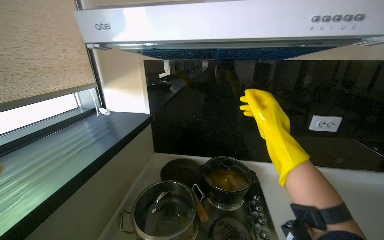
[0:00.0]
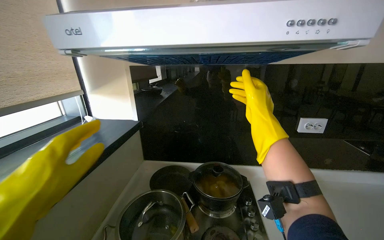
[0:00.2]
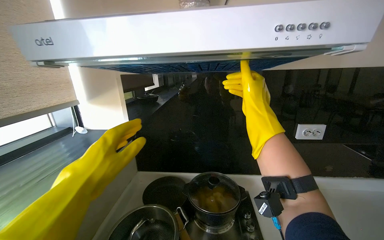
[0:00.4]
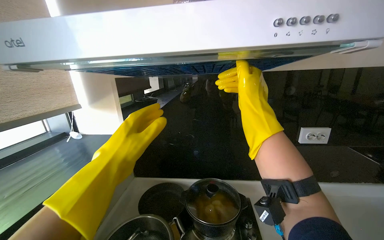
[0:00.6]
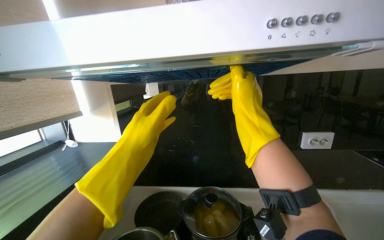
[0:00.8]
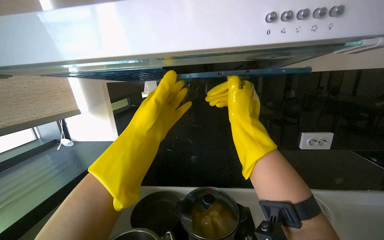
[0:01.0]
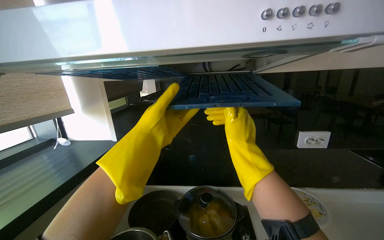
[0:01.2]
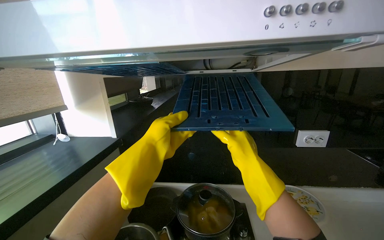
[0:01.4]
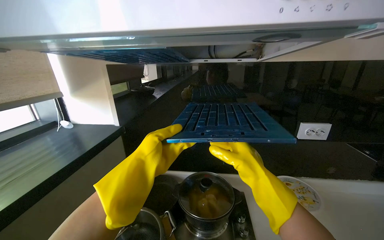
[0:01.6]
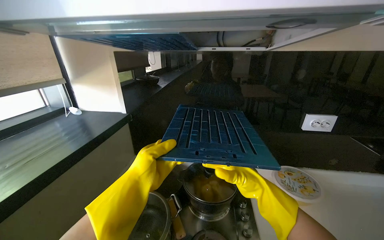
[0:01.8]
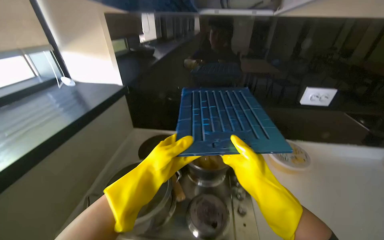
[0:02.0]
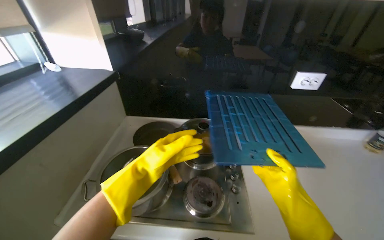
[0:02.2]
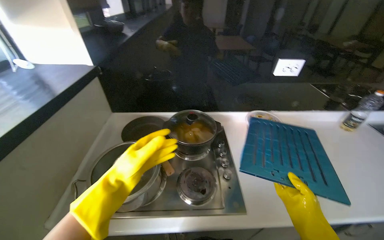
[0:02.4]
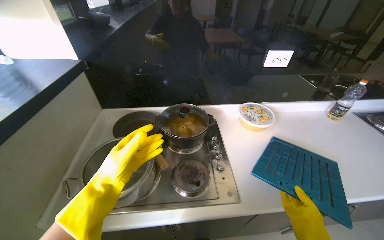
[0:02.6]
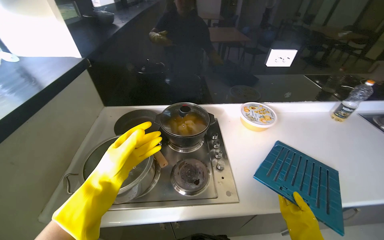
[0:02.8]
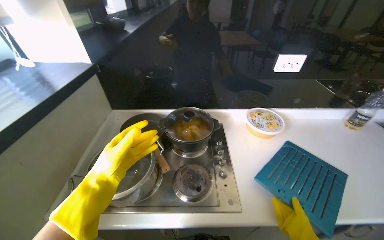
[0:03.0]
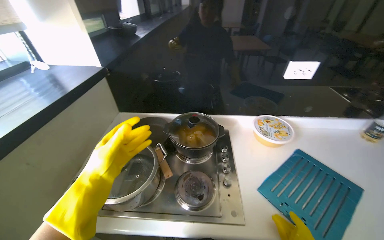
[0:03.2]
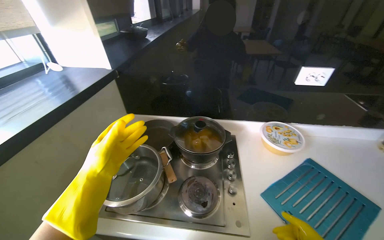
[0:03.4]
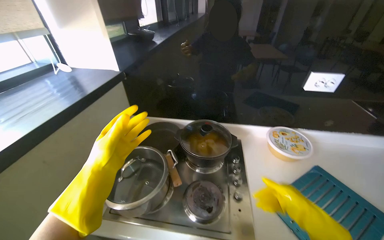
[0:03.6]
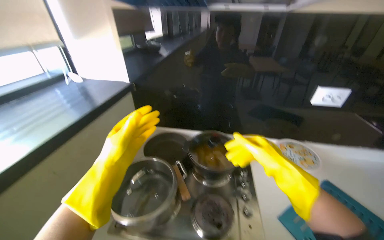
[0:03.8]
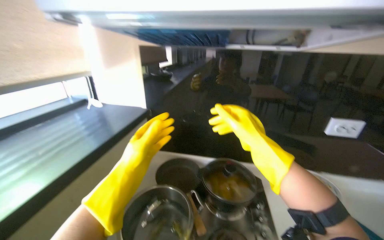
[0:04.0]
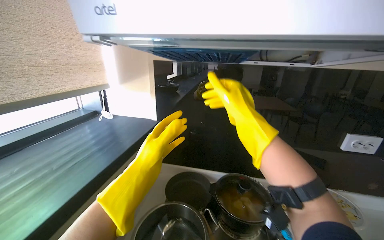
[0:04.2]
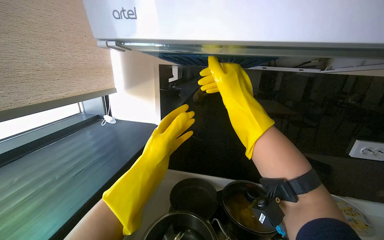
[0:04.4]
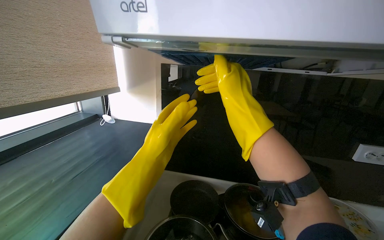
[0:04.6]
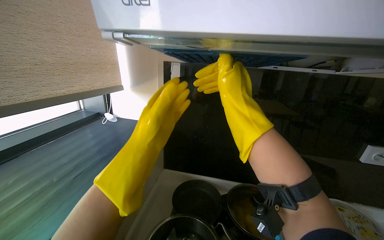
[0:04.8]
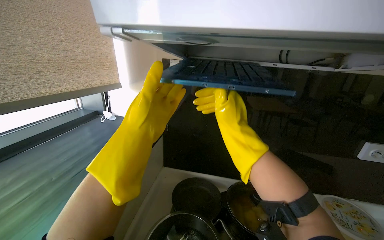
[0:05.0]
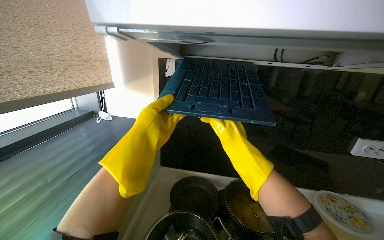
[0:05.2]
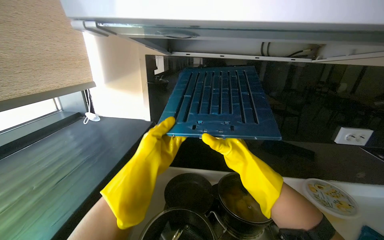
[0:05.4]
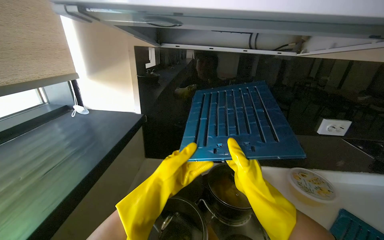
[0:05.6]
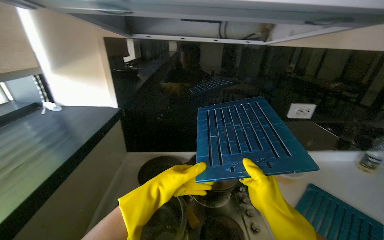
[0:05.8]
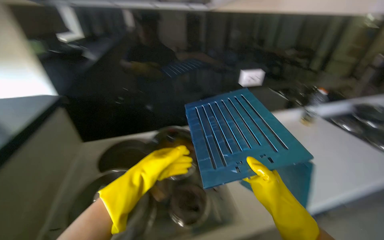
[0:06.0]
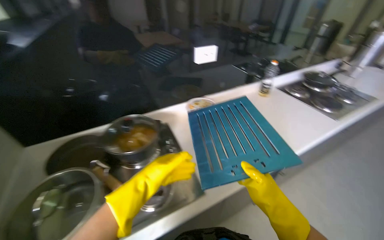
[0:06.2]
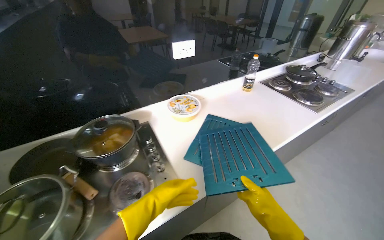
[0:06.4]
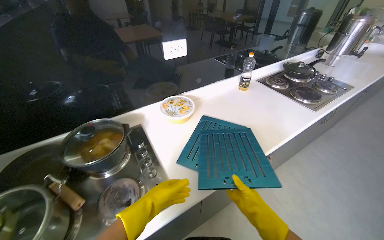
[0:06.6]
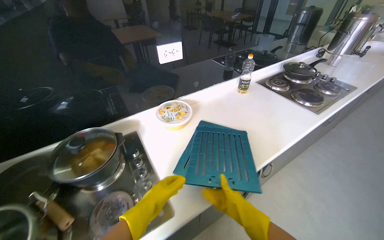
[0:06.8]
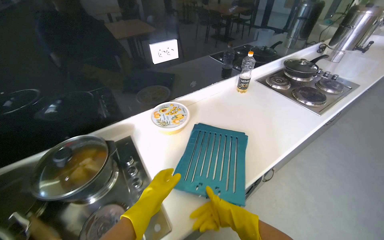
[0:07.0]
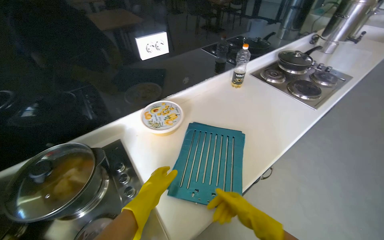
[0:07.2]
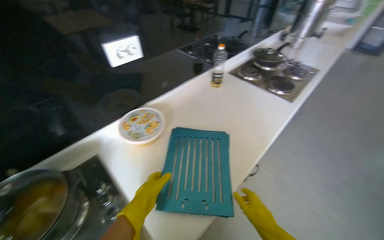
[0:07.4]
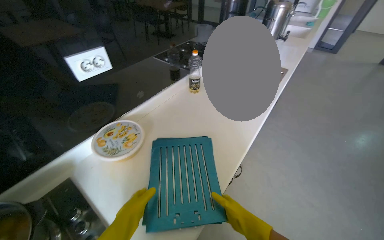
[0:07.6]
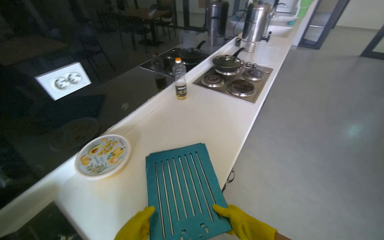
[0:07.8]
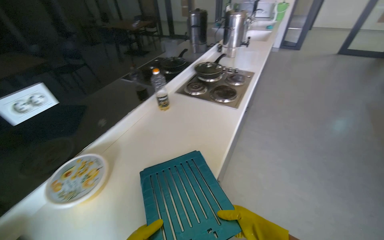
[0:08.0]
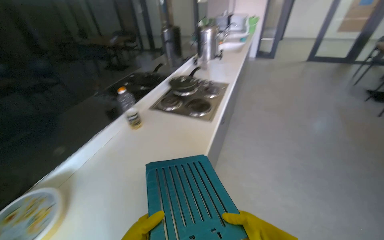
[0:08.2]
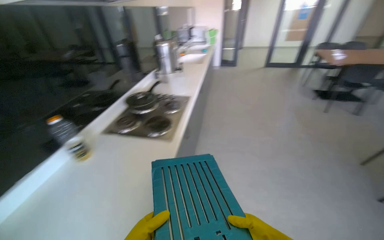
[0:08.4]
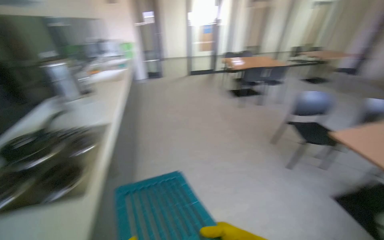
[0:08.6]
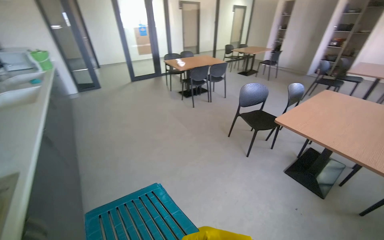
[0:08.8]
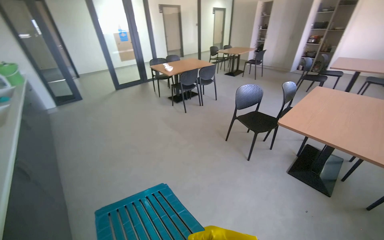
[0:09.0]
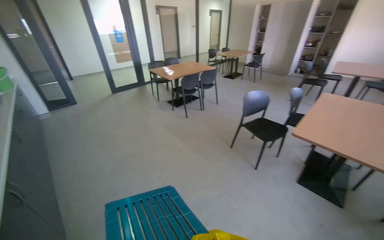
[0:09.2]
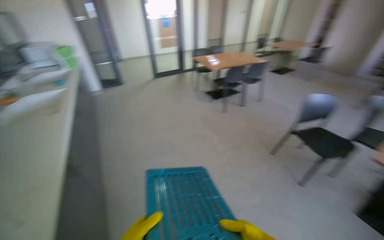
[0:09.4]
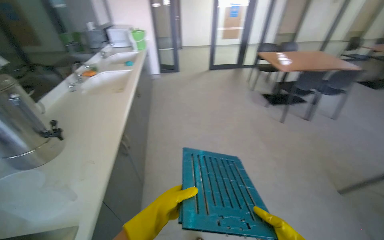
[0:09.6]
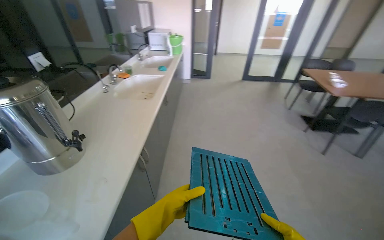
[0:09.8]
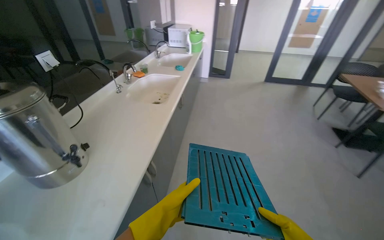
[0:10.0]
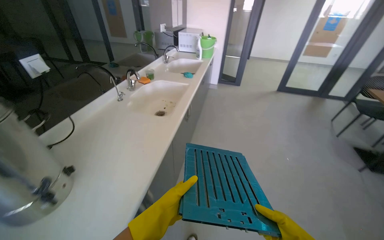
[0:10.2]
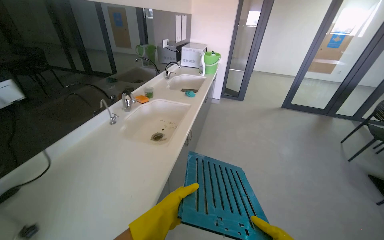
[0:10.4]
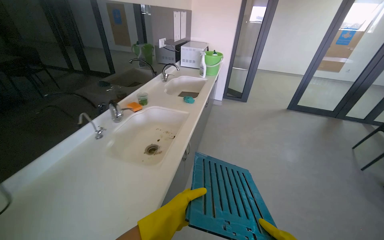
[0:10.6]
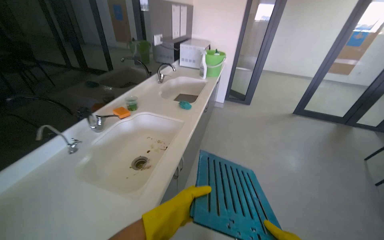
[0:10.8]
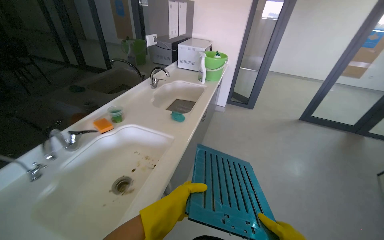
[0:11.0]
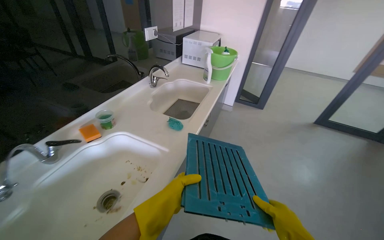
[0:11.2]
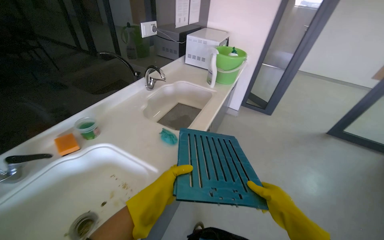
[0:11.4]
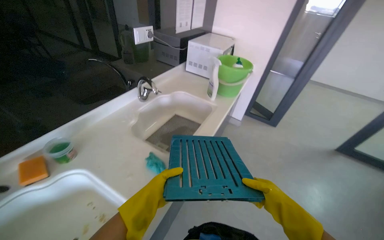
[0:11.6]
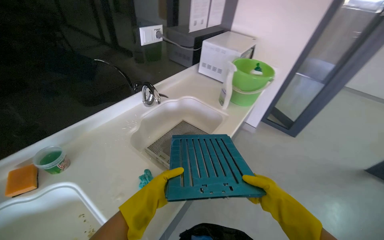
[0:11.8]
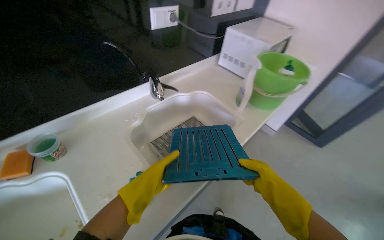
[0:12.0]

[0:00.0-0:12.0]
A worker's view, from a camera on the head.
Job: cleaning kitchen.
The whole recording: Cleaning range hood filters. The worker places range hood filters in the sink, removes additional filters from the hood, and sprays them with cleaning solution.
1.6 to 3.0 s: The wearer looks some 20 degrees further downward.
3.0 to 4.4 s: The wearer looks approximately 20 degrees further upward. The left hand shifts roughly 25 cm up the picture.
4.4 to 6.0 s: The head turns to the right by approximately 25 degrees. The view tilts roughly 15 degrees downward.
6.0 to 7.6 s: The head travels roughly 40 cm. The wearer looks about 40 degrees further to the right. The view tilts roughly 10 degrees downward.
7.6 to 9.0 s: The camera travels some 90 cm. The wearer's head swings approximately 80 degrees to the right. The view tilts roughly 15 degrees upward.
9.0 to 10.4 s: The camera travels some 1 m. The wearer looks some 60 degrees further to the left.
10.4 to 12.0 s: The wearer moves roughly 1.5 m. The head turns to the left by roughly 30 degrees. The view tilts approximately 10 degrees downward.

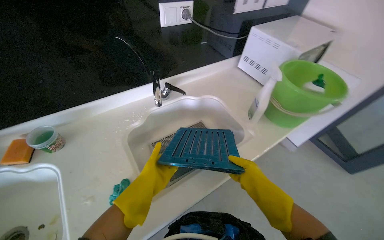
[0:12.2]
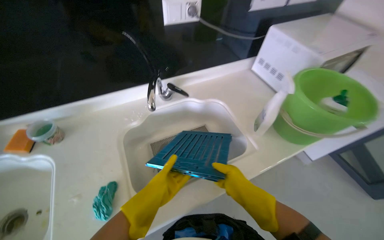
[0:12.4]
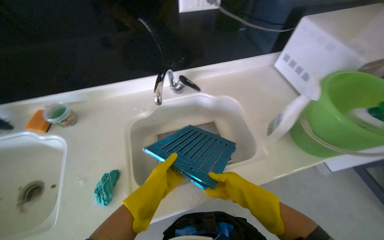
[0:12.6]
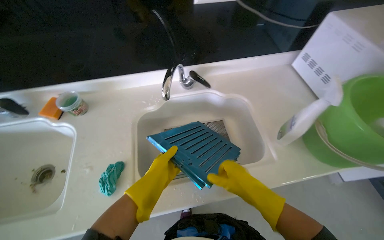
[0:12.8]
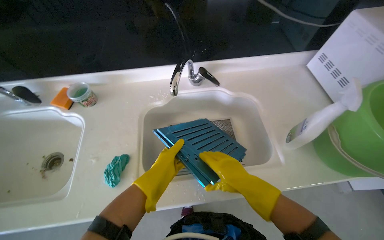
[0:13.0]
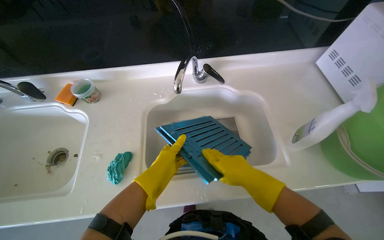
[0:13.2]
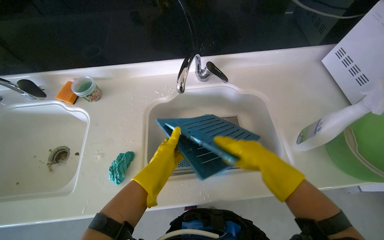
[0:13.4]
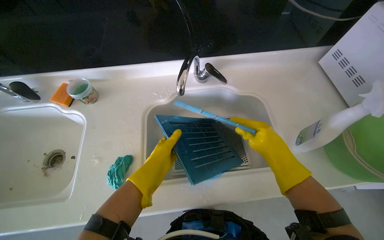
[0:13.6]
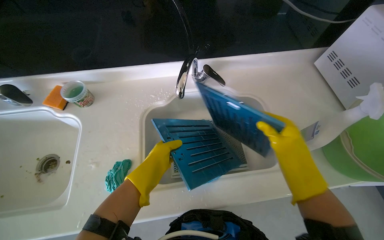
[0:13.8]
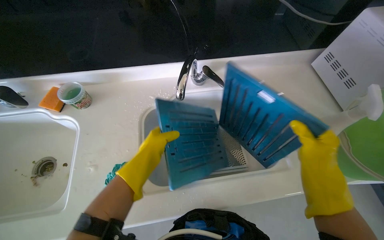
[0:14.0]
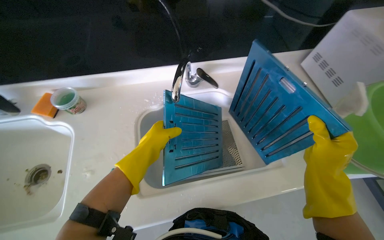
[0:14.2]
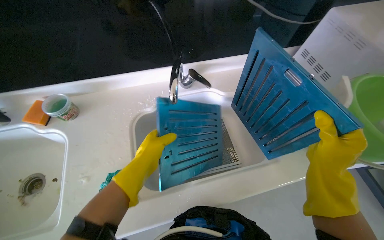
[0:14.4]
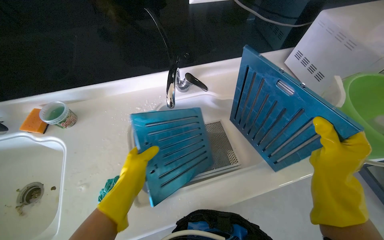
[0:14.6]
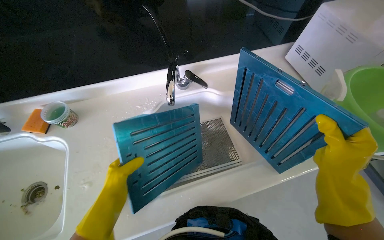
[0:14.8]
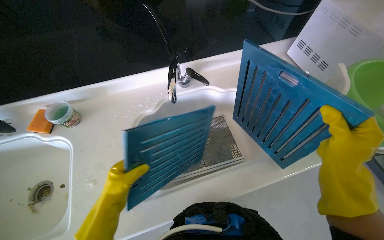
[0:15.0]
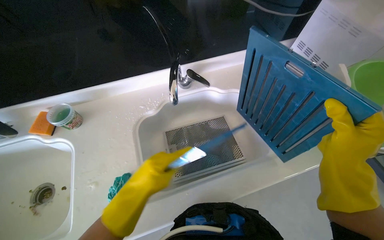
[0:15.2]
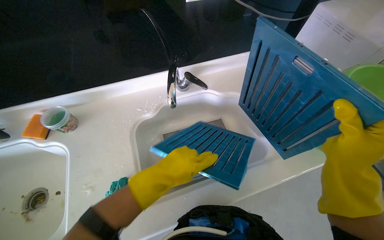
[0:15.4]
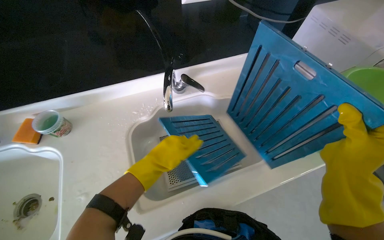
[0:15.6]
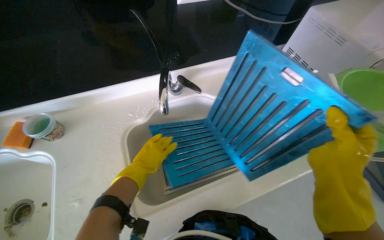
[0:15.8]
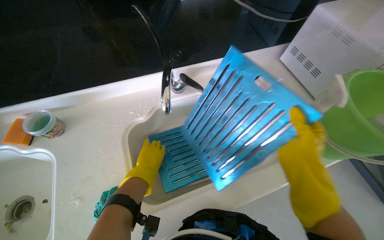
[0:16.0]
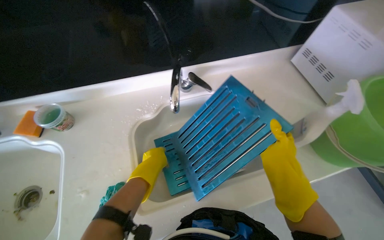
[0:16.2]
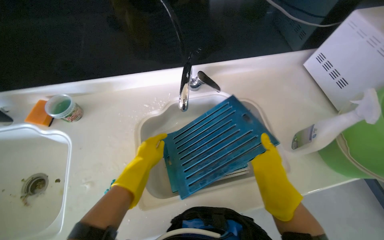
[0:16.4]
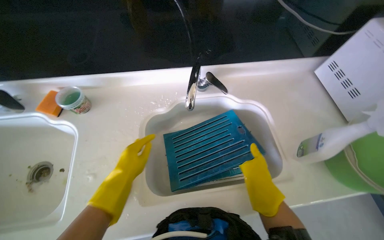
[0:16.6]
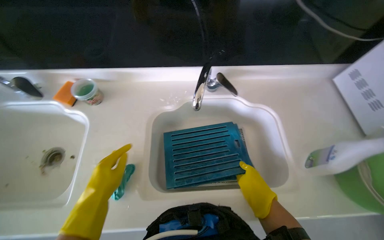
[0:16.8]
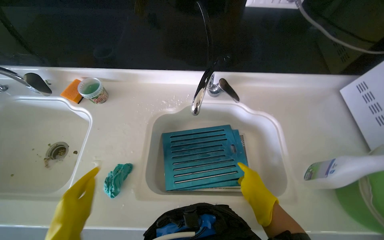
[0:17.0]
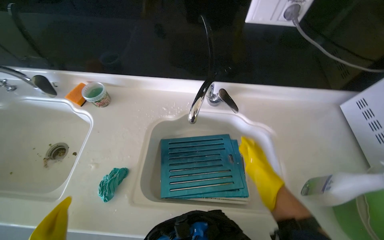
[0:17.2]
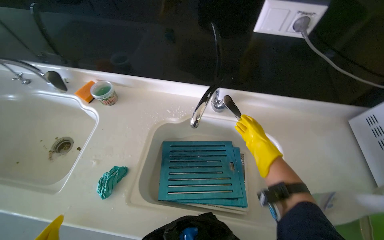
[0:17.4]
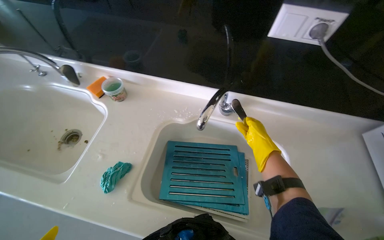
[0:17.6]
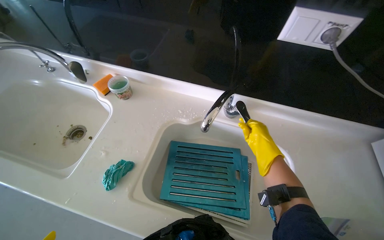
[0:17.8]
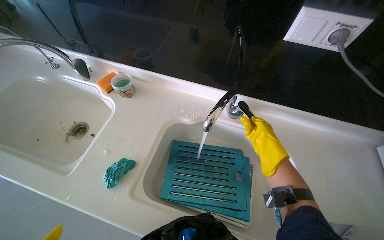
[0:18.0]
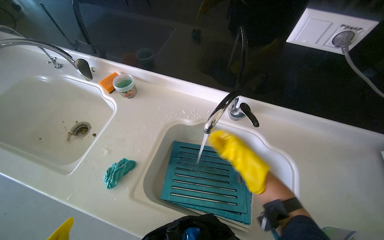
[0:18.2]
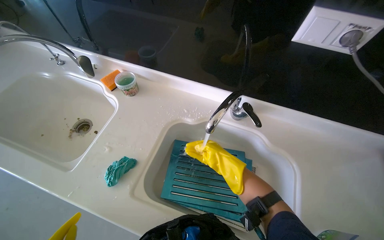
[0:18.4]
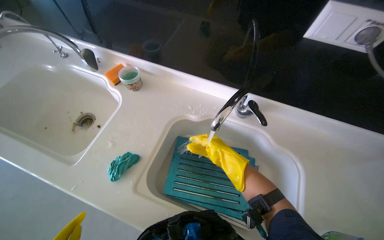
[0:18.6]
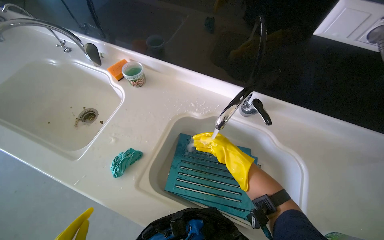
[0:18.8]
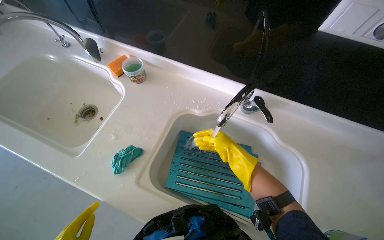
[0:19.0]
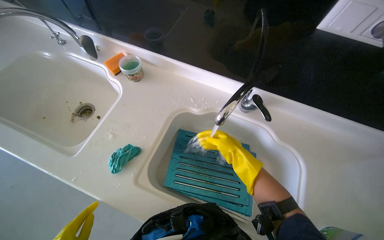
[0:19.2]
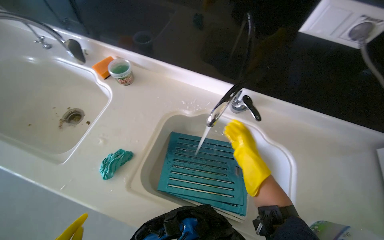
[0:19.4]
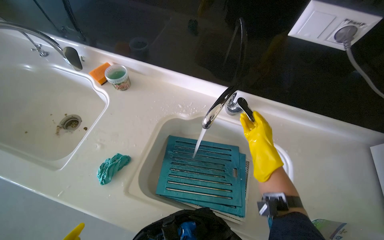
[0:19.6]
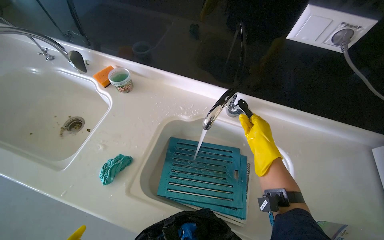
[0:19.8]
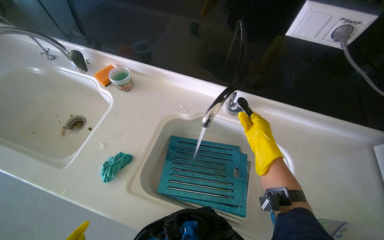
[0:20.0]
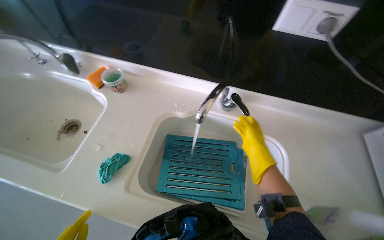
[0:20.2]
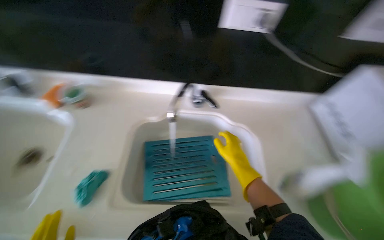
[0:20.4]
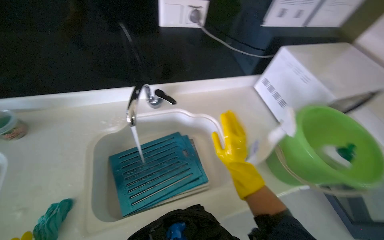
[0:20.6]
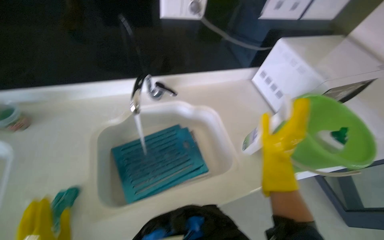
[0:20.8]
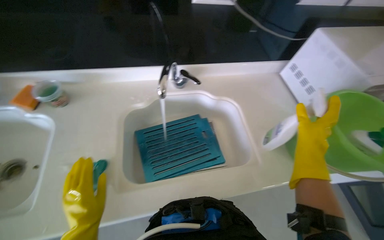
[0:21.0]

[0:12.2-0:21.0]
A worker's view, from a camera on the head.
Job: cleaning kitchen.
The whole recording: Cleaning range hood filters. The worker places range hood filters in the sink, removes additional filters from the hood, and sprays them with cleaning solution.
12.2 to 13.6 s: The head turns to the left by approximately 25 degrees.
13.6 to 15.2 s: The right hand is displaced nearer to the camera by some 15 cm. The left hand travels nearer to the camera by about 10 cm.
15.2 to 16.6 s: The right hand shifts about 20 cm farther from the camera and to the left. The left hand shifts roughly 10 cm farther from the camera.
16.6 to 18.0 s: The head rotates approximately 25 degrees to the left. The right hand is displaced up the picture and farther from the camera by roughly 25 cm.
18.0 to 19.6 s: The right hand reaches about 15 cm to the left, then returns.
19.6 to 21.0 s: The wearer's head swings some 30 degrees to the right.
